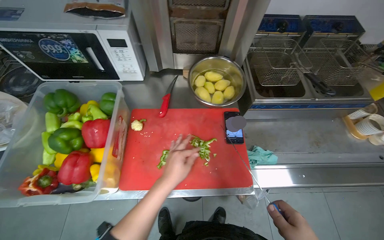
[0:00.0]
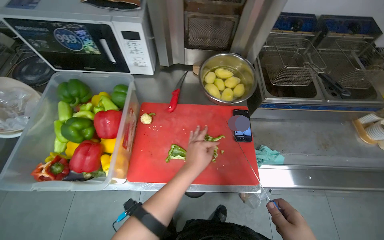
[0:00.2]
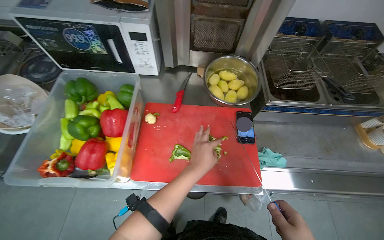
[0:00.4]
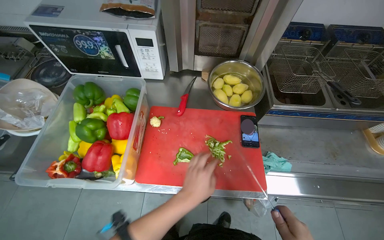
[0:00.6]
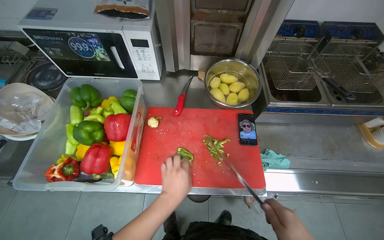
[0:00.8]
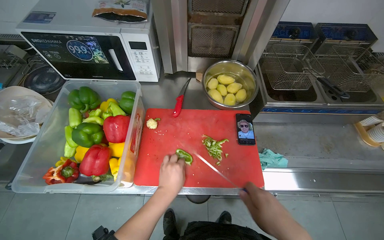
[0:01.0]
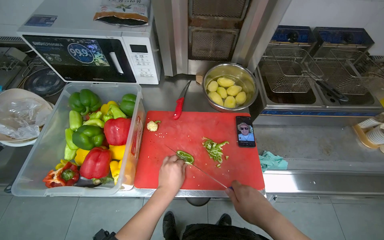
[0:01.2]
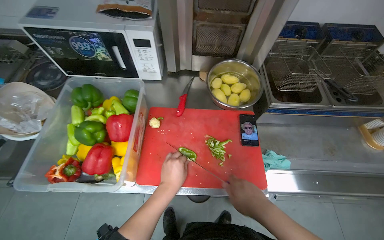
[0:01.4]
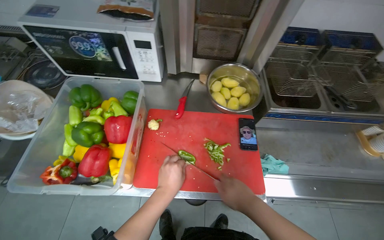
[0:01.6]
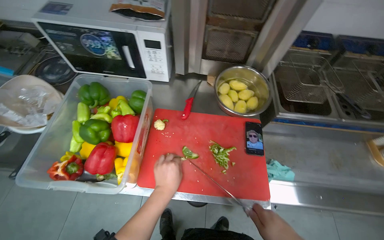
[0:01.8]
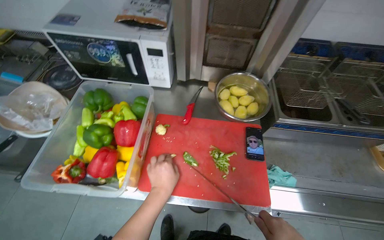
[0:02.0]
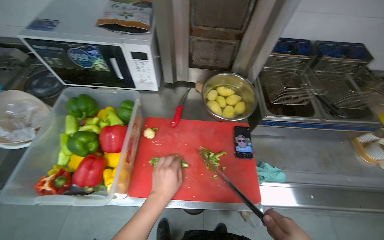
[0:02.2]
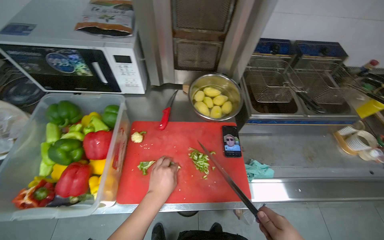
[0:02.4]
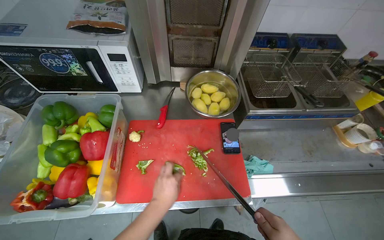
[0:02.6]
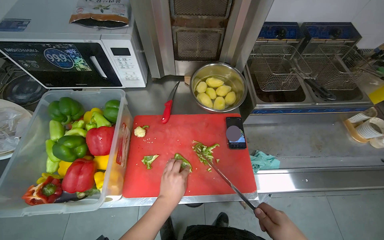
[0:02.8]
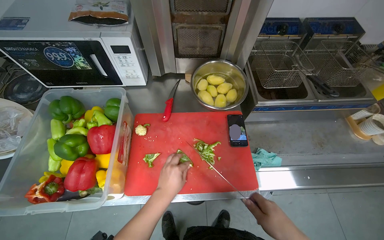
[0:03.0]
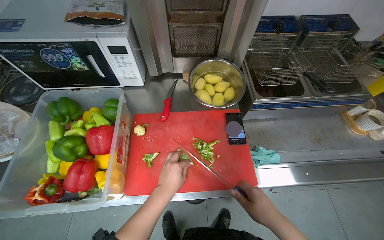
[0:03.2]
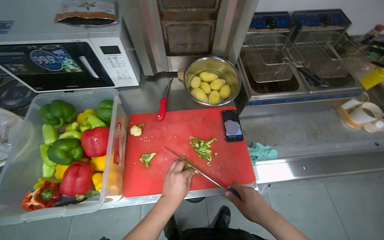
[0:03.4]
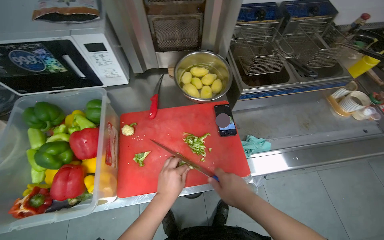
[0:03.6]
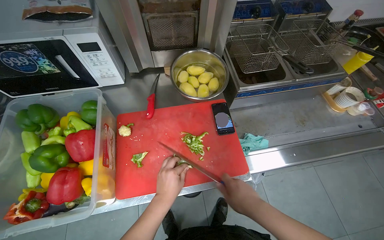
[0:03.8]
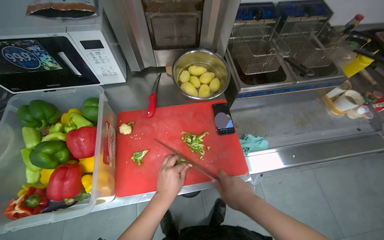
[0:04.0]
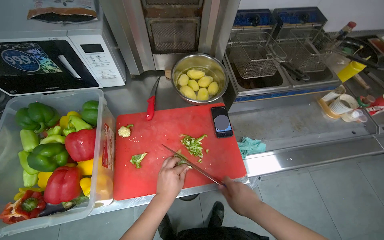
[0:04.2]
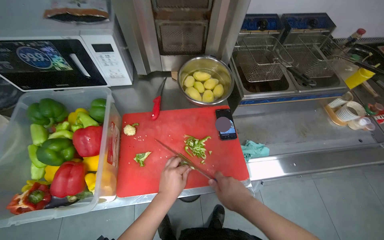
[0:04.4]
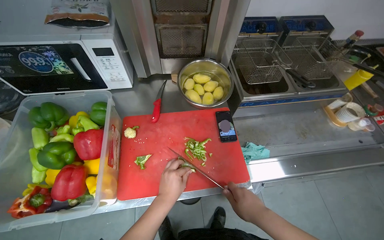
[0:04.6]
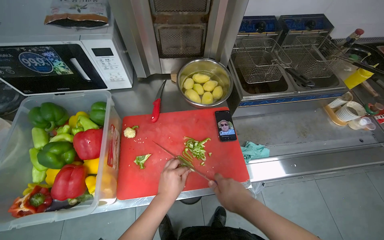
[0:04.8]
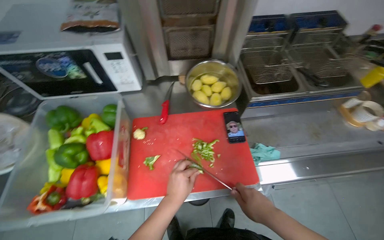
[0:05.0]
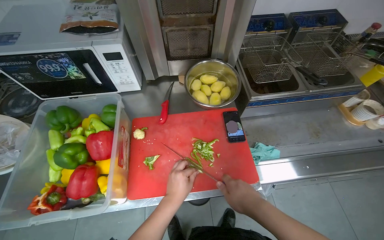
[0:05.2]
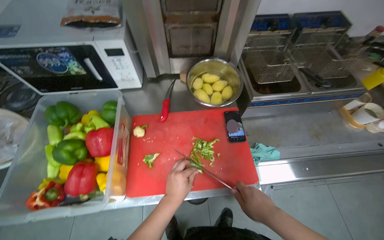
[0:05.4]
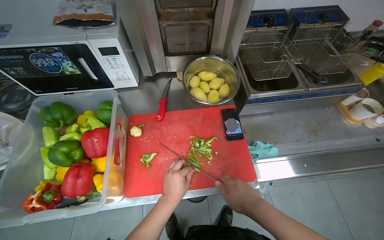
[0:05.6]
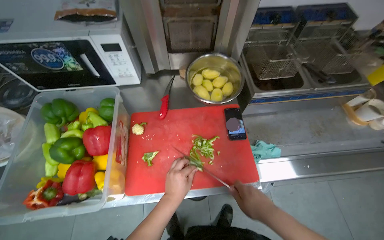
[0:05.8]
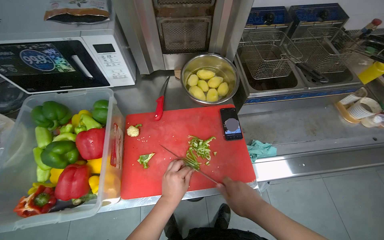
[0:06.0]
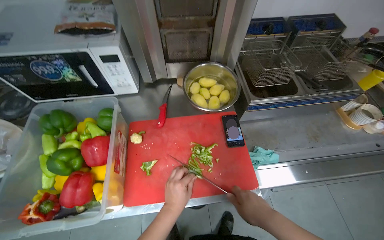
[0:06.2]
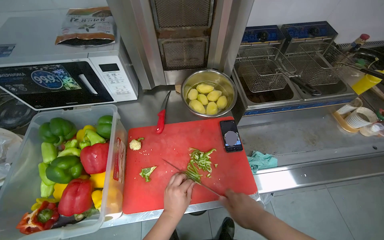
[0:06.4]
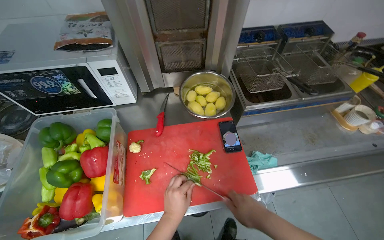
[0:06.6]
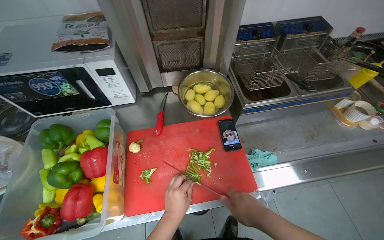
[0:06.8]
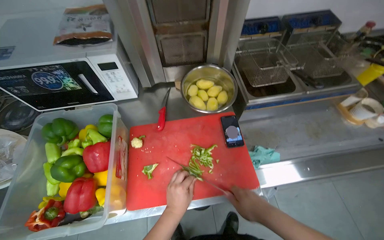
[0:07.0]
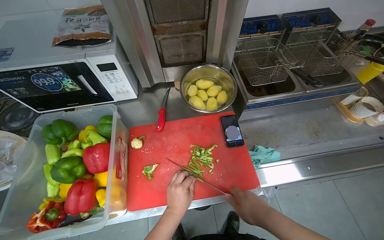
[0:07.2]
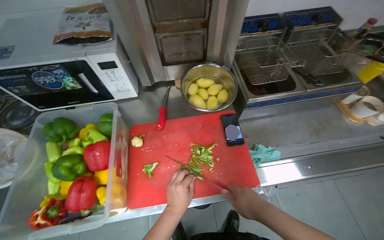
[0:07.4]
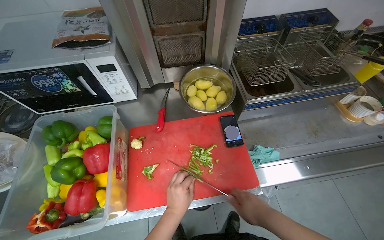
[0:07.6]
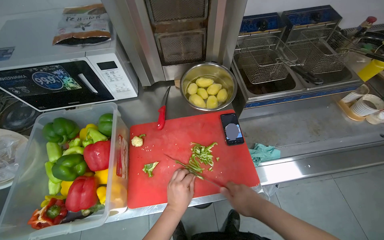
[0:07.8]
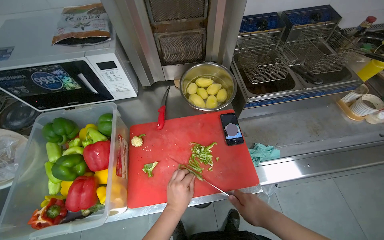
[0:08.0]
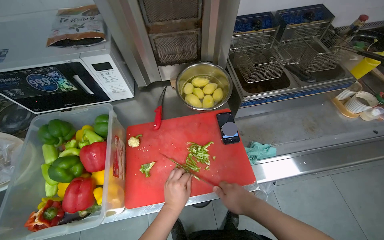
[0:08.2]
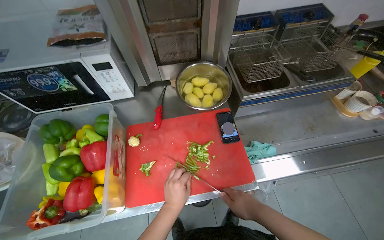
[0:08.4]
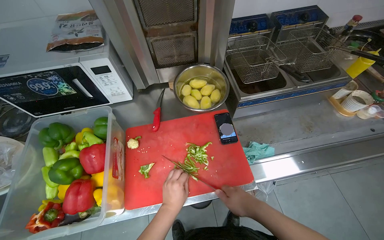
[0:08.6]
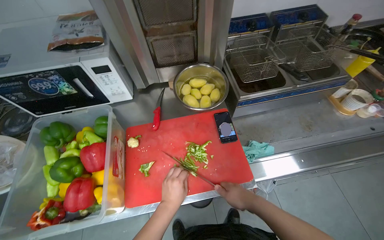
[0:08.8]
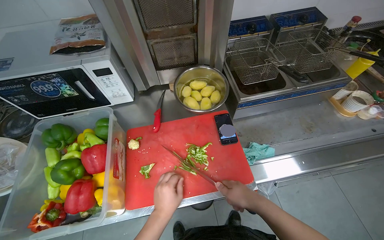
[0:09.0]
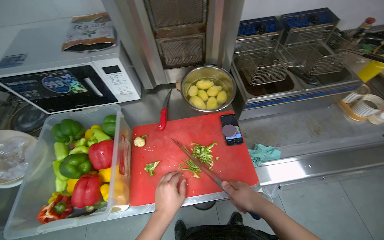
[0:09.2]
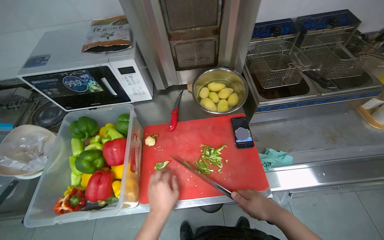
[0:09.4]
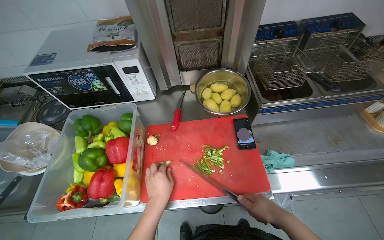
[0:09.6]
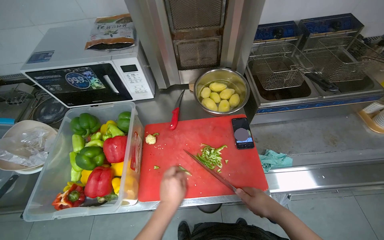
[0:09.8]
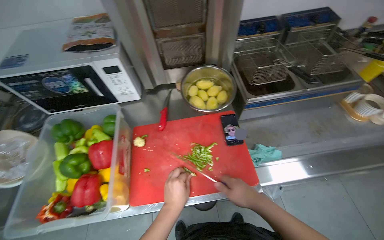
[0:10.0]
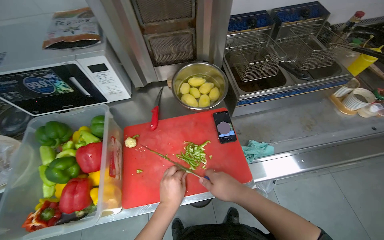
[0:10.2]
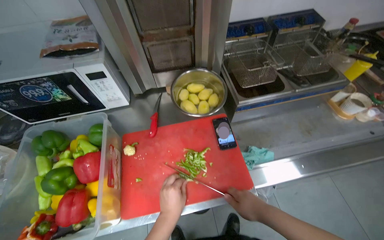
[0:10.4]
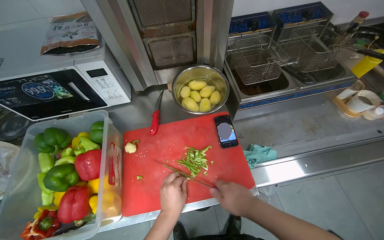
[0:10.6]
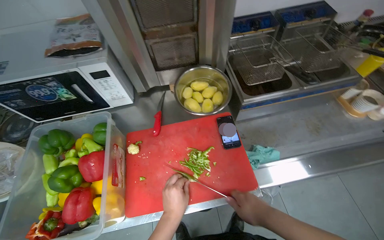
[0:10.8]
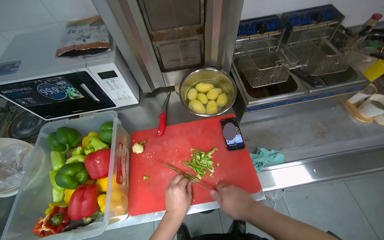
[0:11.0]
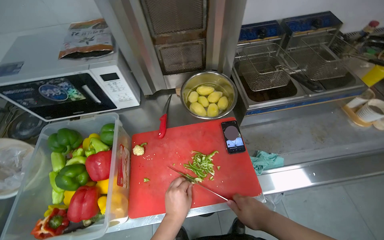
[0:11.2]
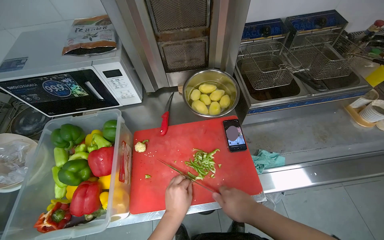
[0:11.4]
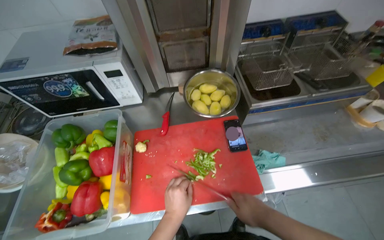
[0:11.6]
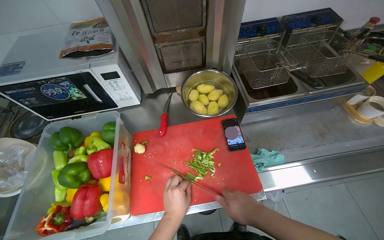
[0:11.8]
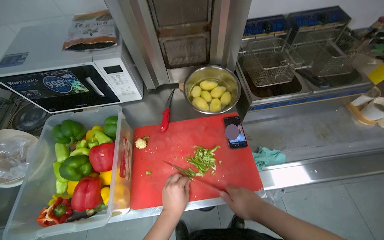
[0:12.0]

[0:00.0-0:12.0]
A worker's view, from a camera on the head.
Job: preparing food.
The whole recording: Cutting bell peppers. The worker cuts bell peppers into strips on a red cutting board and transfers them to a container.
0:04.4 to 0:12.0: The hands stay close to where they were, moving slightly.

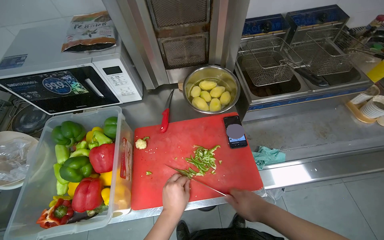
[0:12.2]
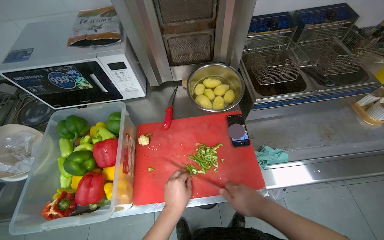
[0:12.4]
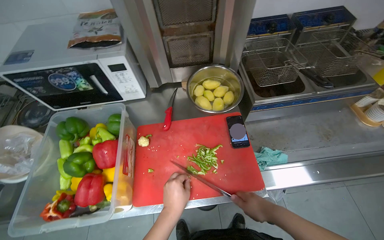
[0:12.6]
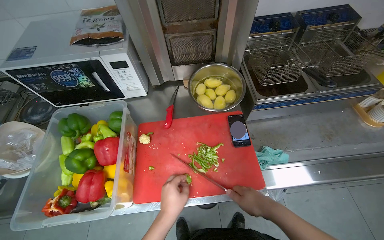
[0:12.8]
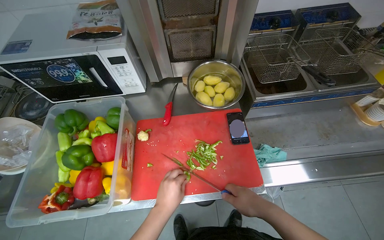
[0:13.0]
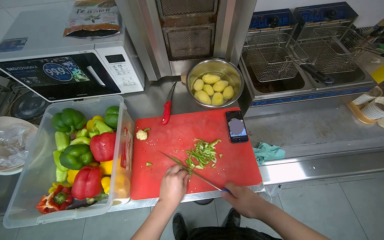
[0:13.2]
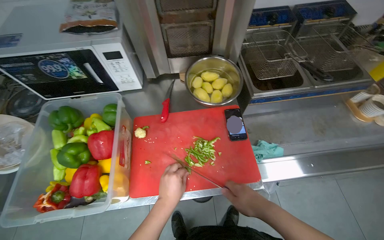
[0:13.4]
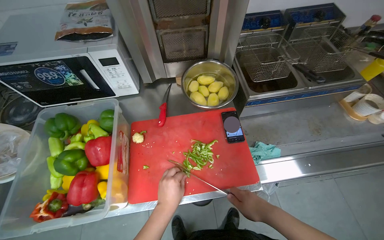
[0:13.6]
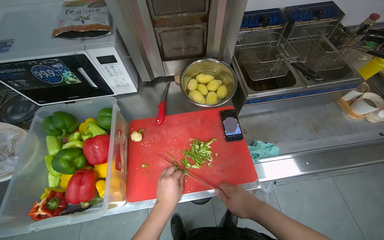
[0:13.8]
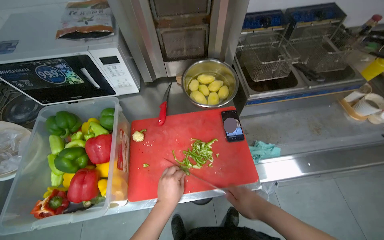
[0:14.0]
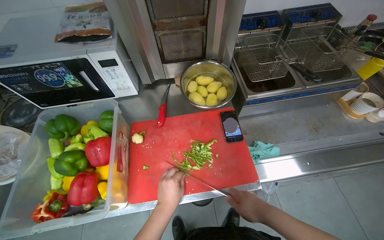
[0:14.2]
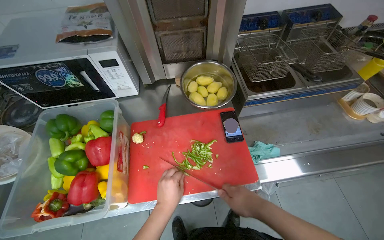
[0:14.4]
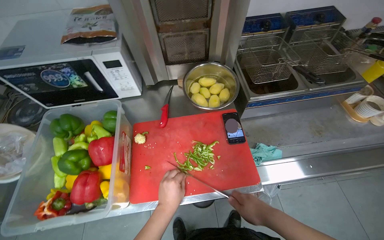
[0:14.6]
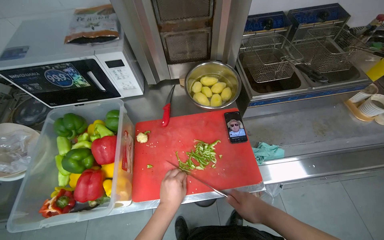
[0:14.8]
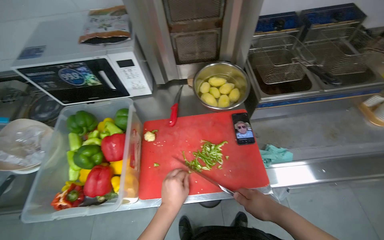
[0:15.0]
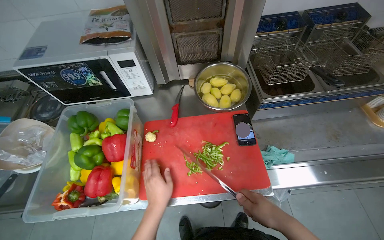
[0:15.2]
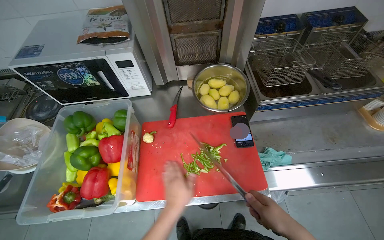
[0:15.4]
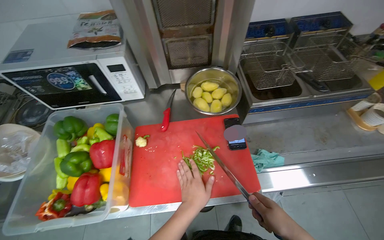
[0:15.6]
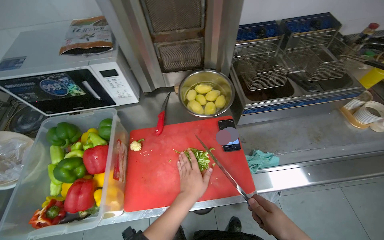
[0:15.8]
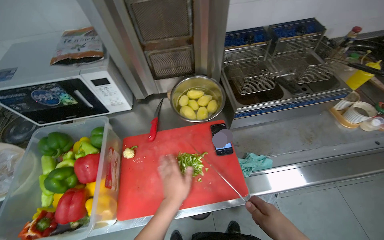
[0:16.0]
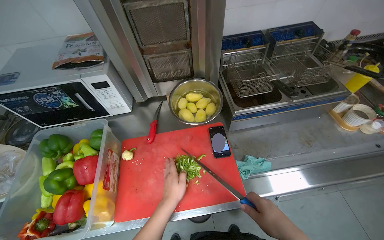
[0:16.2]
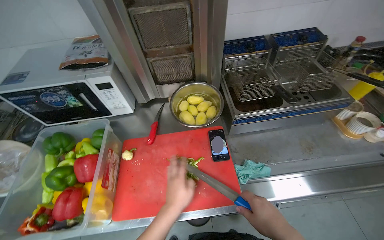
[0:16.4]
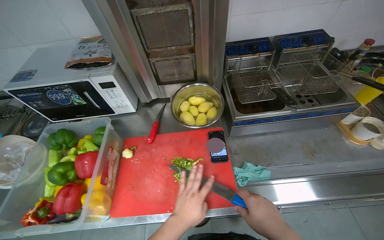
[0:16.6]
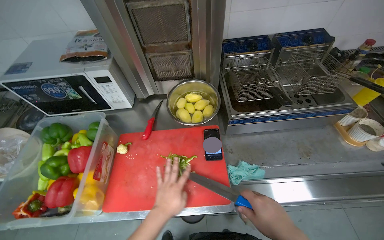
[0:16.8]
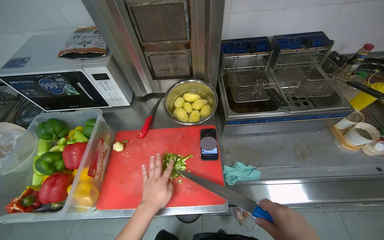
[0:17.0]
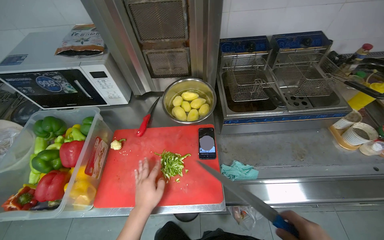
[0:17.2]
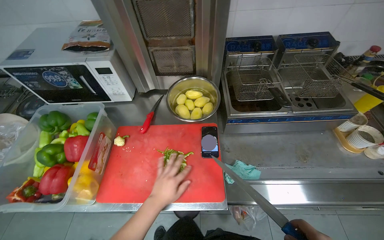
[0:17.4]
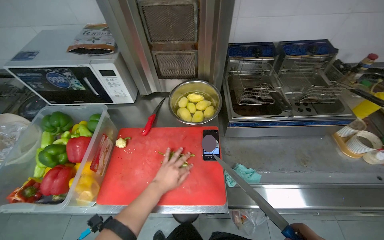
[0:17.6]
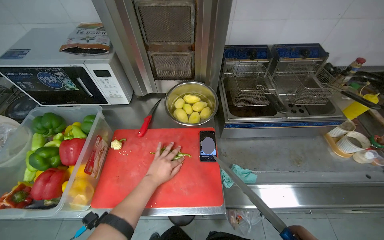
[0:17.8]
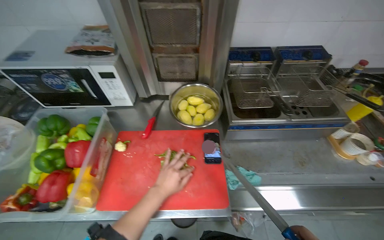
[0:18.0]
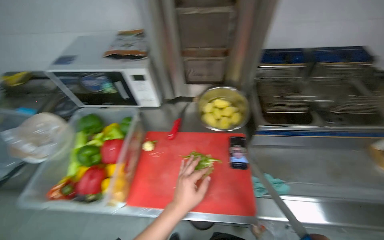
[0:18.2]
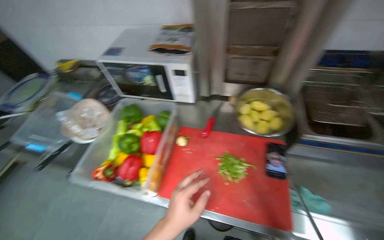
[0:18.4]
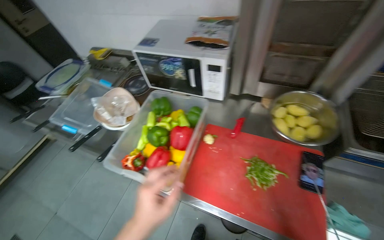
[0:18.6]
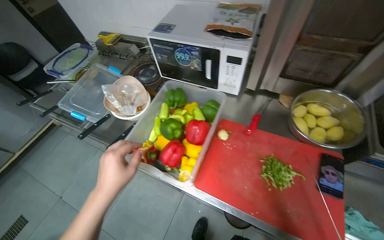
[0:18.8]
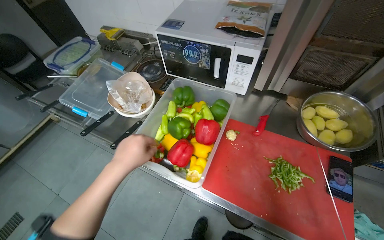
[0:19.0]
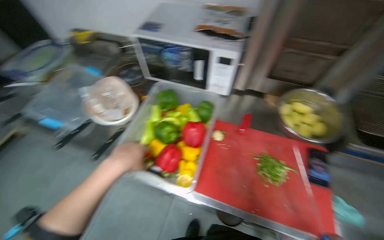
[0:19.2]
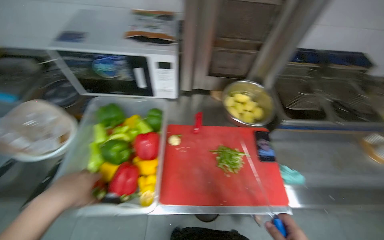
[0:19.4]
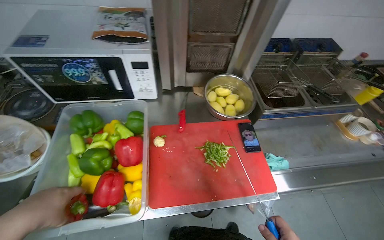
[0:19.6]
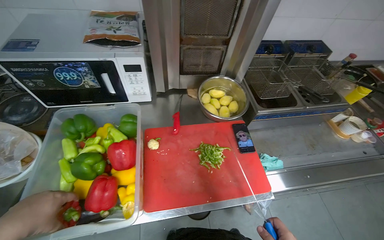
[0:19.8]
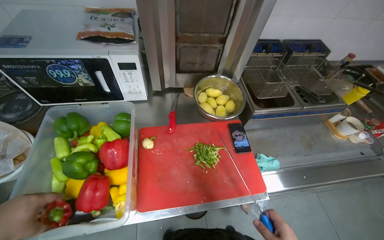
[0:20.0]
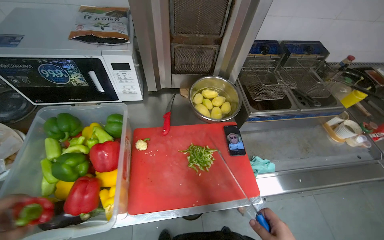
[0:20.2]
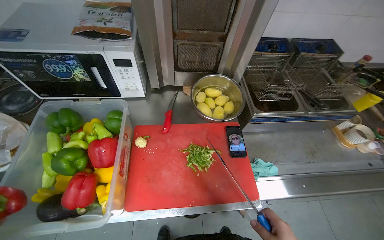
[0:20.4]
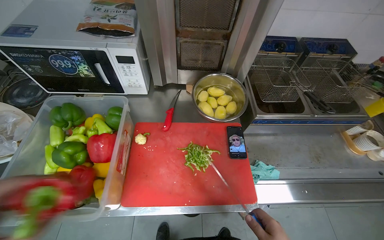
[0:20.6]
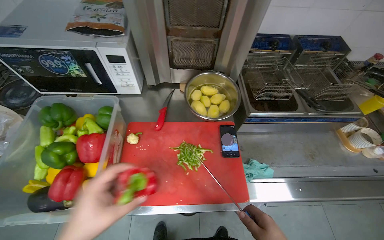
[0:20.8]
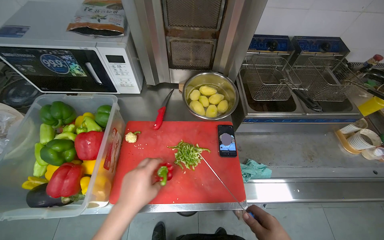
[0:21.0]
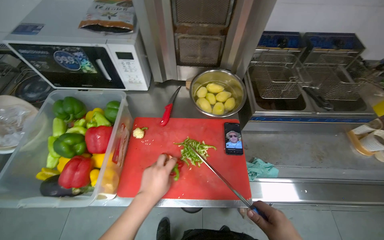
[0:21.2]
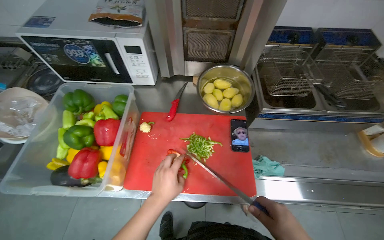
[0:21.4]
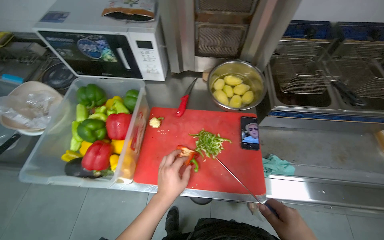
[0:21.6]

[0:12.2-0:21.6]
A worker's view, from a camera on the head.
Job: preparing food.
The whole recording: Cutting bell peppers. The worker cuts bell peppers into strips on a red cutting board and transfers them to a container.
0:12.2 to 0:15.4: The hands work in one place, with small movements.
0:17.0 to 0:18.4: The wearer's head swings approximately 15 degrees to the left. The left hand is displaced nearer to the camera by roughly 10 cm.
0:18.4 to 0:20.0: The wearer's head swings approximately 25 degrees to the right.
